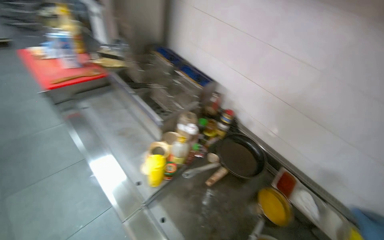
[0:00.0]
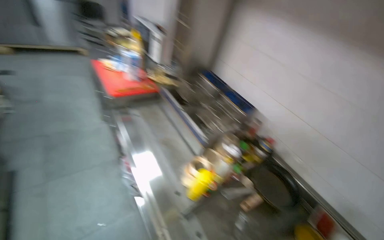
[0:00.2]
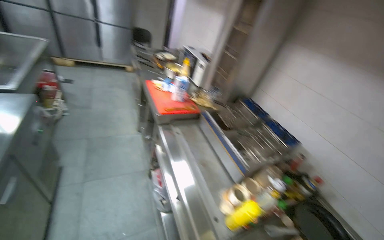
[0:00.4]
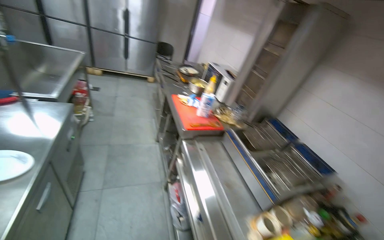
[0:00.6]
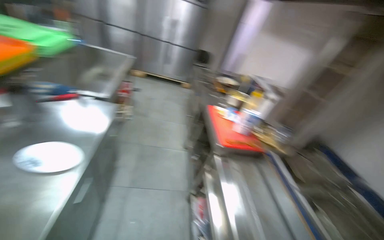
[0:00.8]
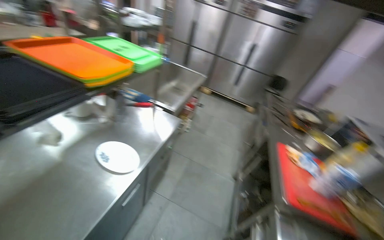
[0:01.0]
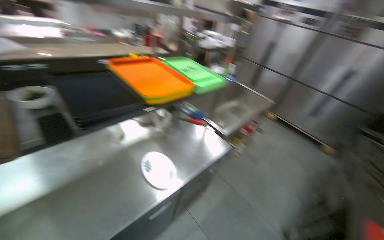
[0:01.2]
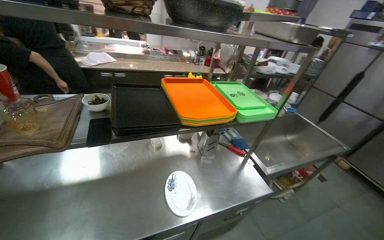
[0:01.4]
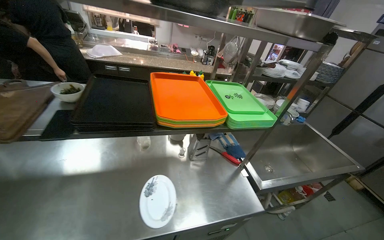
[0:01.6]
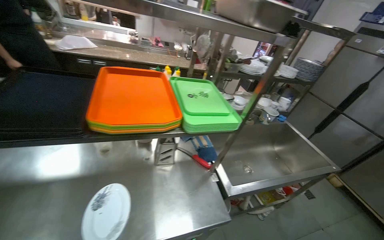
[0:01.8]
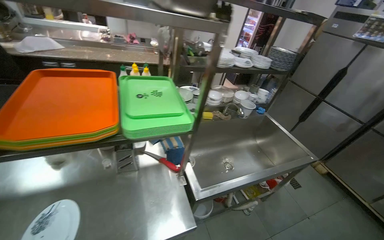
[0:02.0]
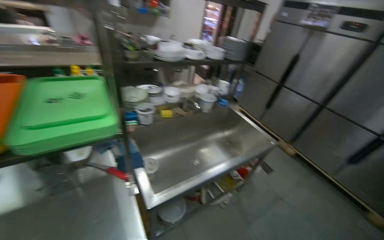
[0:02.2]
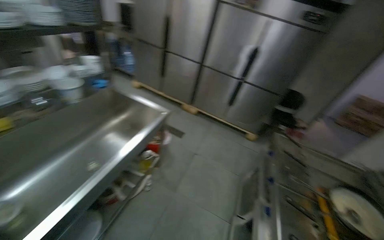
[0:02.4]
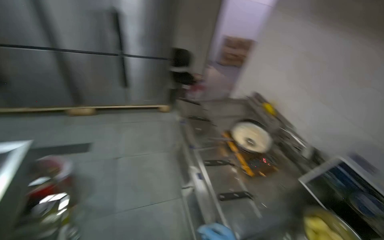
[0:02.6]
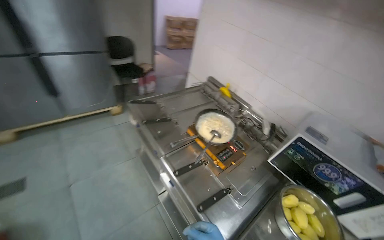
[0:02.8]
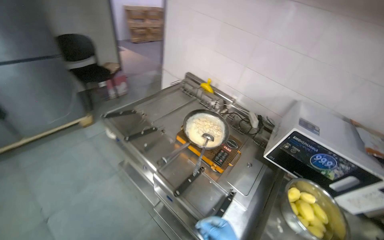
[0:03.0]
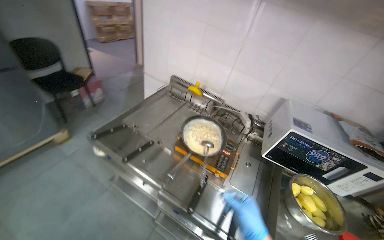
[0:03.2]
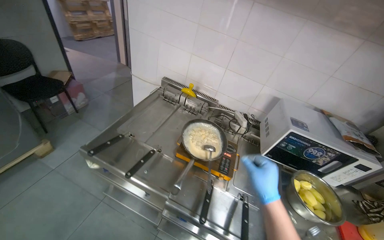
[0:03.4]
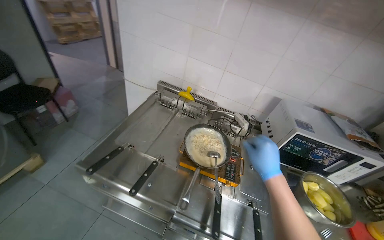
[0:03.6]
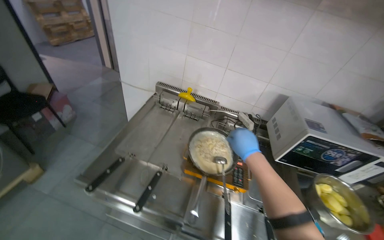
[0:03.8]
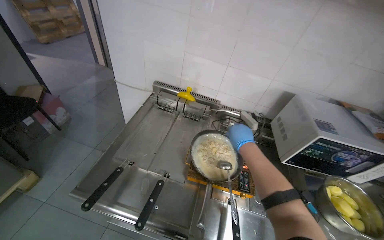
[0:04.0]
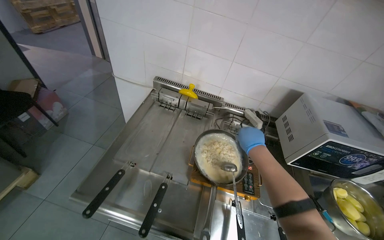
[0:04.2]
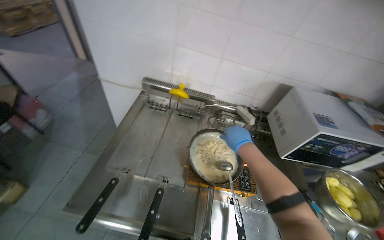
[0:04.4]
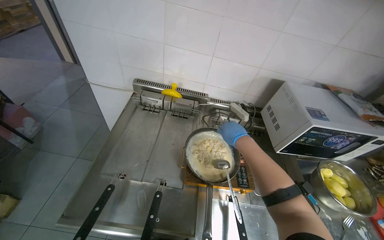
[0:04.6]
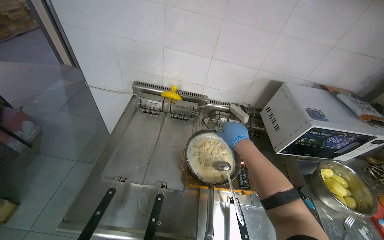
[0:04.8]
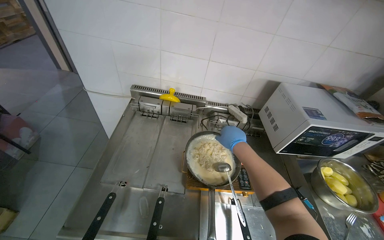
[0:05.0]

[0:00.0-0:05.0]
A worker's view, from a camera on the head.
Job: cooking food.
The whole recording: Stirring ingredients in pan. The worker stirs ingredients in a pan on the stove with a ladle.
0:00.0 to 0:01.6: The camera travels roughly 1 m. The wearer looks roughly 115 degrees further to the left. The view tilts about 40 degrees upward.
0:01.6 to 0:03.4: The head travels some 1.5 m. The head rotates some 140 degrees to the right. The wearer looks roughly 35 degrees further downward.
0:03.4 to 0:05.0: The right hand shifts some 40 cm farther from the camera and up the picture.

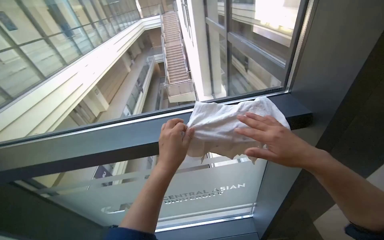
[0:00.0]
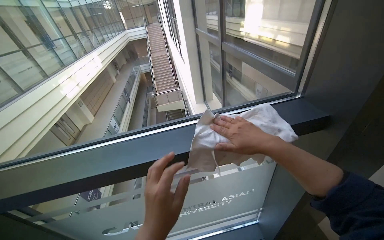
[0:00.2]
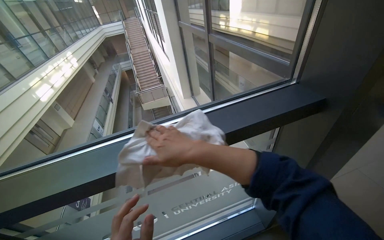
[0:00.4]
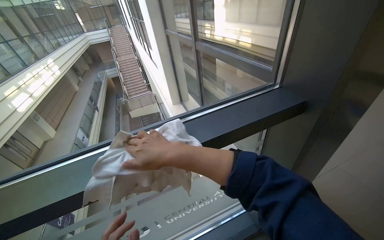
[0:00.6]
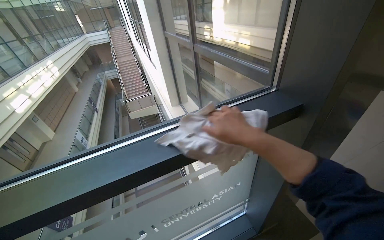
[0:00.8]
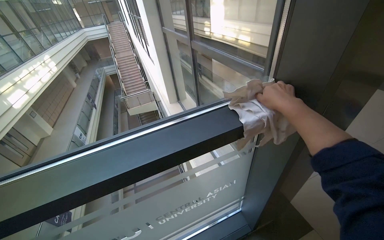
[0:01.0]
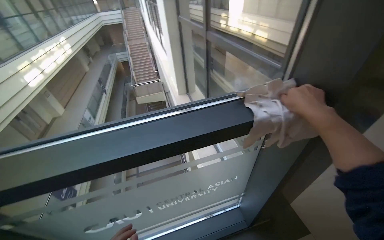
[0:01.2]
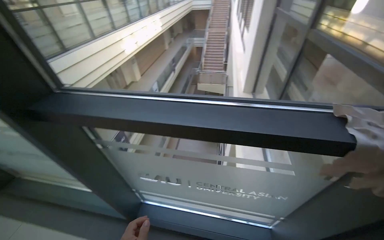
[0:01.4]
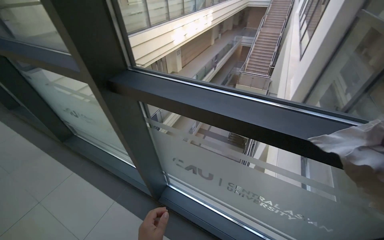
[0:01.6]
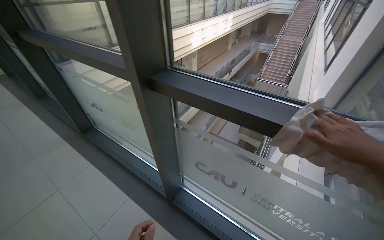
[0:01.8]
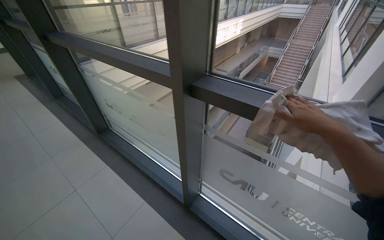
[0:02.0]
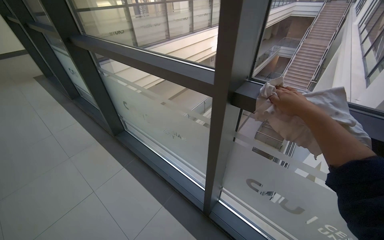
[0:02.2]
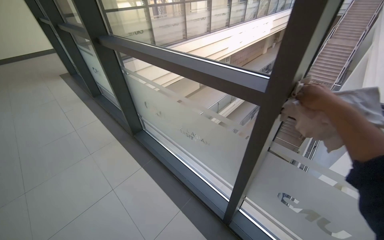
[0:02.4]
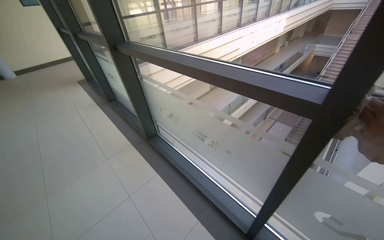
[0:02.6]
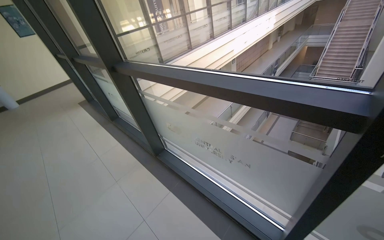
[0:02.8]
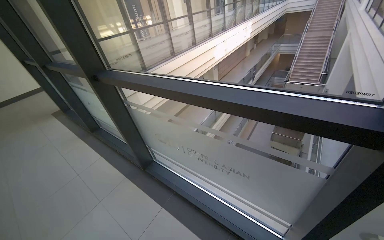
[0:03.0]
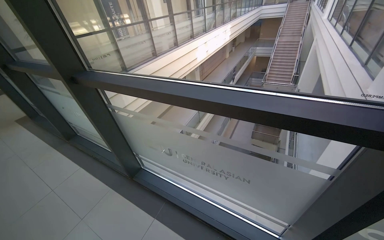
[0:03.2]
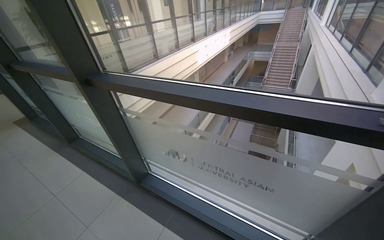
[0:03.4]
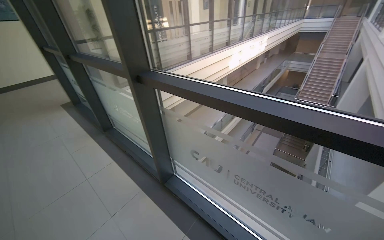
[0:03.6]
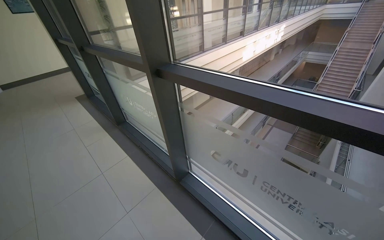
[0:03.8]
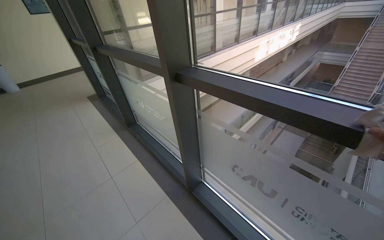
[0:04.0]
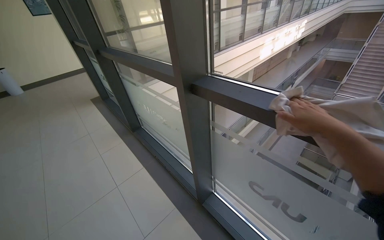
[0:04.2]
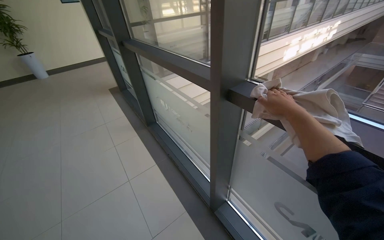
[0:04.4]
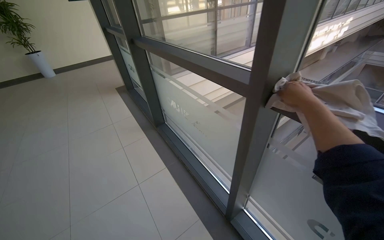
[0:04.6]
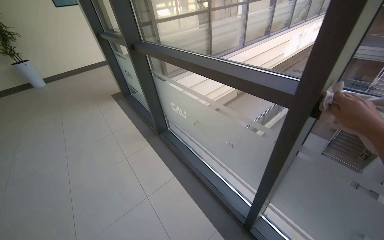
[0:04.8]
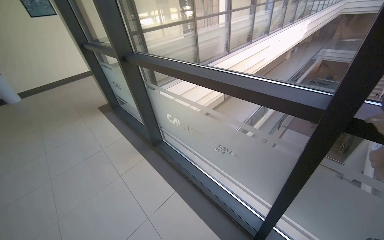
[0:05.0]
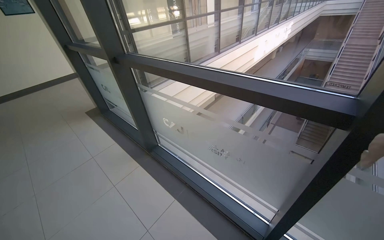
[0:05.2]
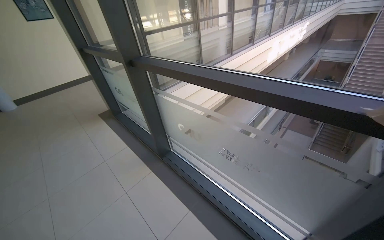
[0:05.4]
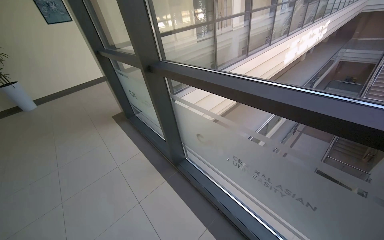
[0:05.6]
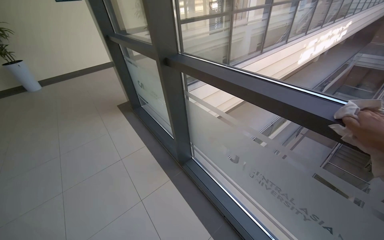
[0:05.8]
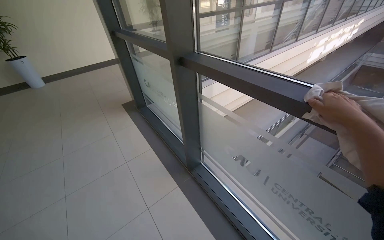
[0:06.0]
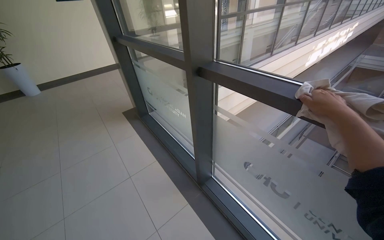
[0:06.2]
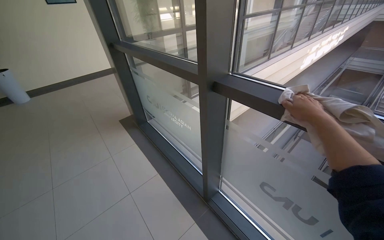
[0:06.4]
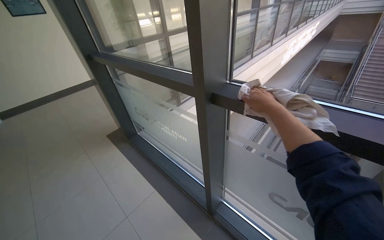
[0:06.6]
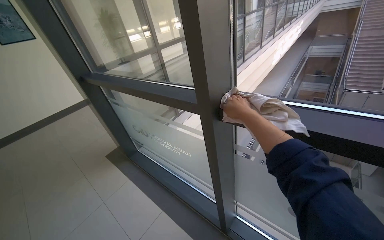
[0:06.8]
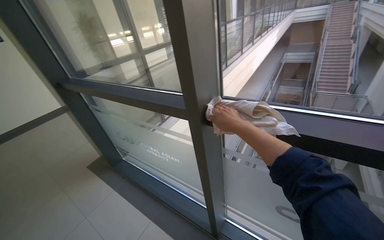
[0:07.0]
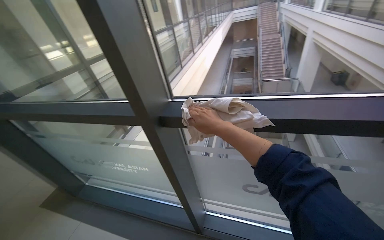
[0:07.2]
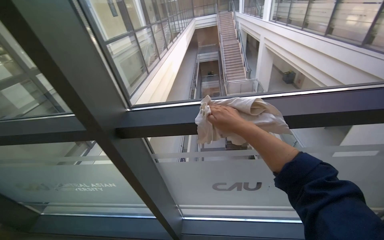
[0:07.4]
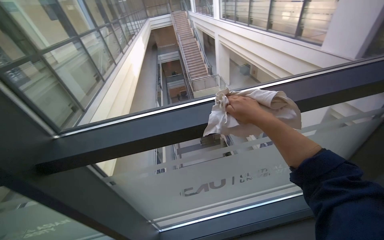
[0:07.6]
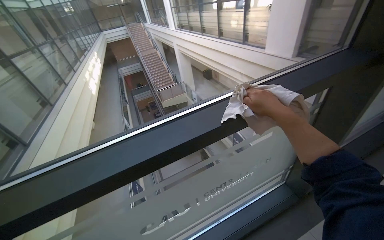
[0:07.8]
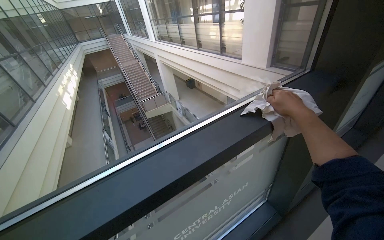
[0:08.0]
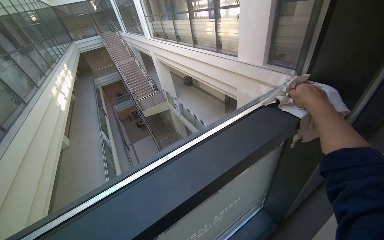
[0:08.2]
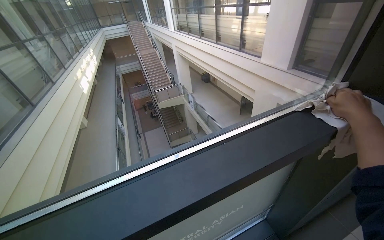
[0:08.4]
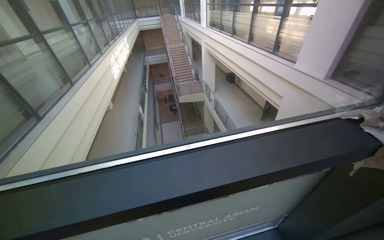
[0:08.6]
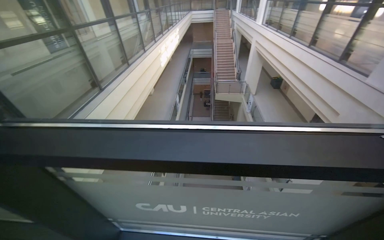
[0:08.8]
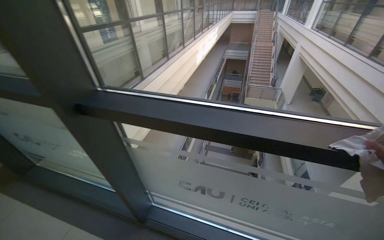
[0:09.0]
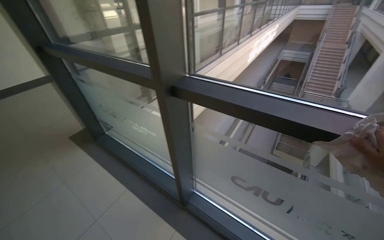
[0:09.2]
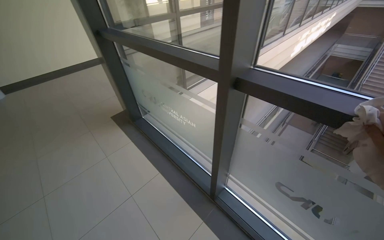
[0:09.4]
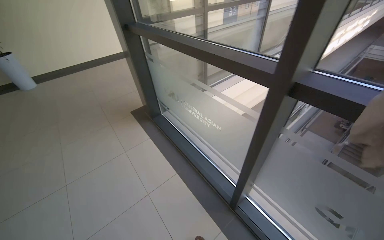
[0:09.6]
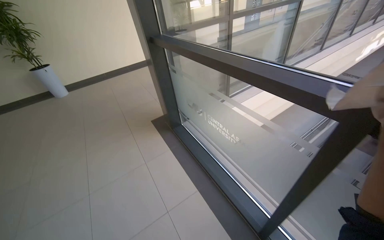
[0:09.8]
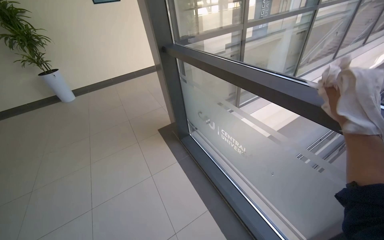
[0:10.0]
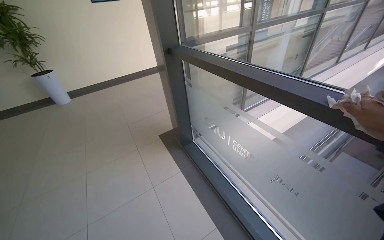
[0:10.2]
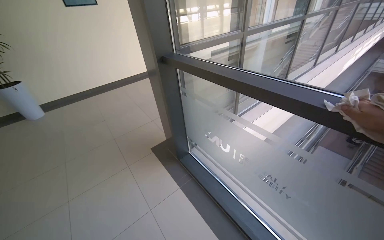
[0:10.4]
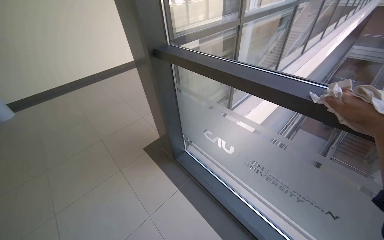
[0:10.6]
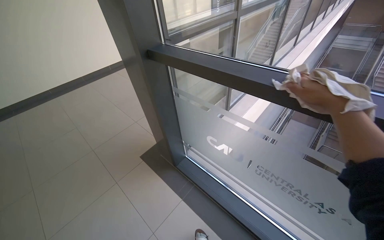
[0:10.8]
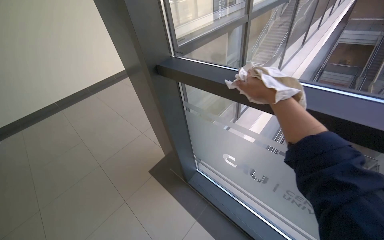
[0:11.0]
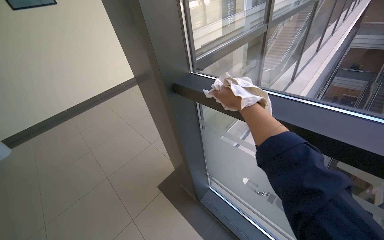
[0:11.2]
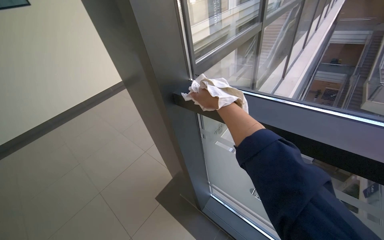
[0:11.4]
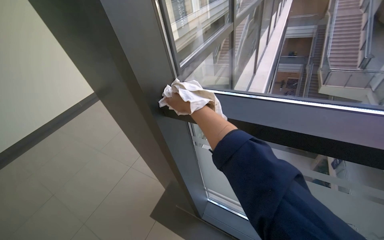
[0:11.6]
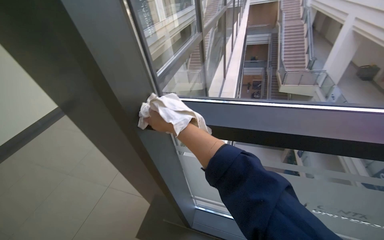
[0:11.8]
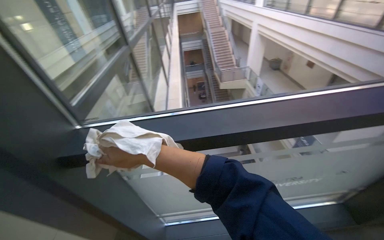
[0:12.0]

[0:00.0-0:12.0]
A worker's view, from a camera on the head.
Job: wiping surfaces.
The whole recording: Wiping window frames. The worker wipes the window frames with a cloth.
0:00.0 to 0:01.6: The wearer looks approximately 35 degrees further to the left.
0:01.6 to 0:03.0: The head travels about 40 cm.
0:03.0 to 0:04.4: The wearer's head swings approximately 20 degrees to the left.
0:04.4 to 0:06.0: The head travels about 1 m.
0:06.0 to 0:07.6: The wearer's head swings roughly 65 degrees to the right.
0:07.6 to 0:09.0: The head rotates approximately 30 degrees to the left.
0:09.0 to 0:10.4: The wearer moves some 90 cm. The wearer looks about 35 degrees further to the left.
0:10.4 to 0:12.0: The head travels about 70 cm. The head rotates roughly 55 degrees to the right.

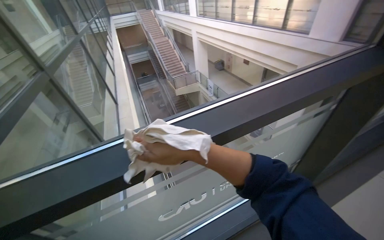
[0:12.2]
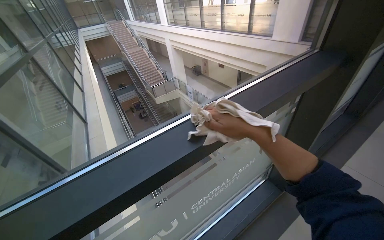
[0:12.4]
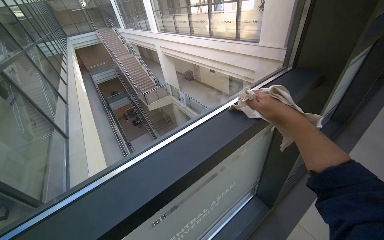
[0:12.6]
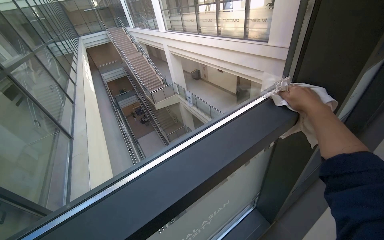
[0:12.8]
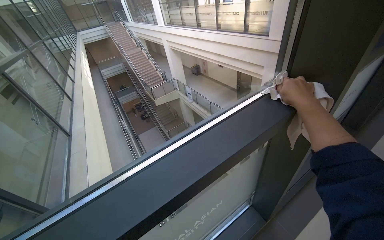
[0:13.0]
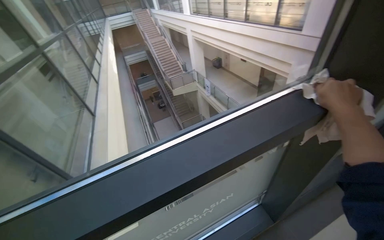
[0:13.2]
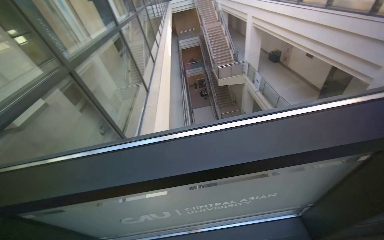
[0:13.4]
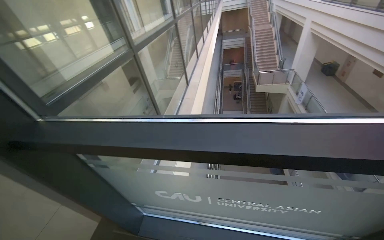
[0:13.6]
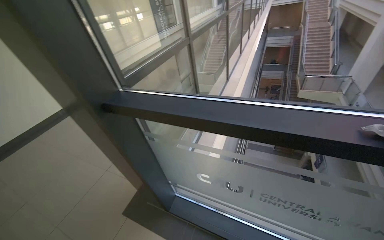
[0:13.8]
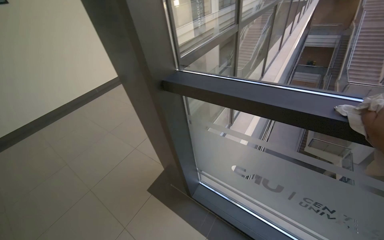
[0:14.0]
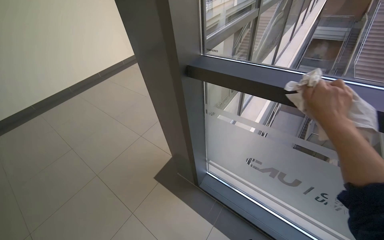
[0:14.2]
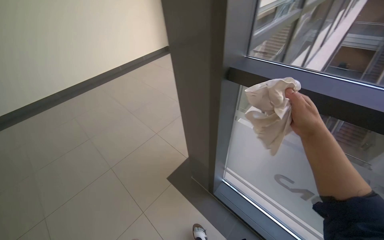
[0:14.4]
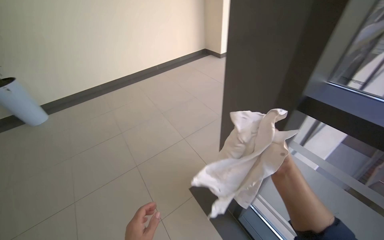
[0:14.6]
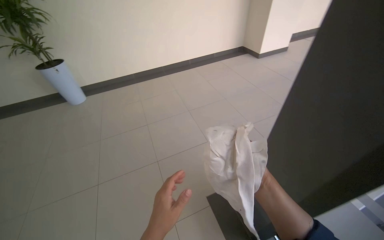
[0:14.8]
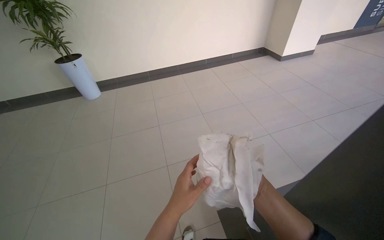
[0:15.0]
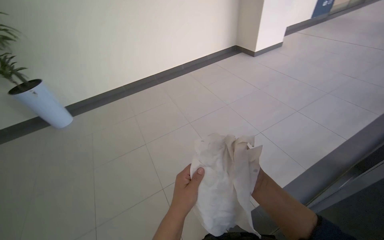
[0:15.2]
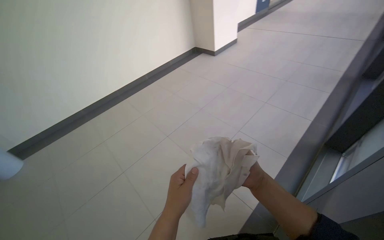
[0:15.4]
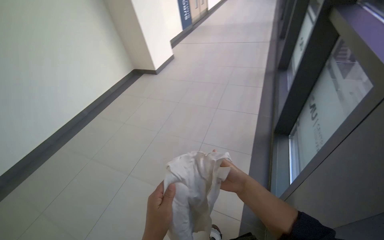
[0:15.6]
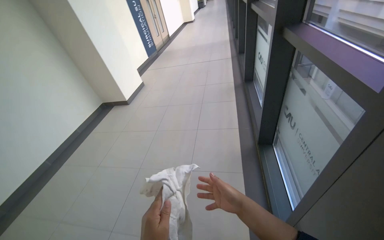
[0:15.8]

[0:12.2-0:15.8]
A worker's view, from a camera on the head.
Job: wiping surfaces.
The whole recording: Wiping window frames. The worker wipes the window frames with a cloth.
0:12.2 to 0:14.0: The head rotates approximately 60 degrees to the left.
0:14.0 to 0:15.8: The camera travels about 70 cm. The head rotates approximately 35 degrees to the right.
